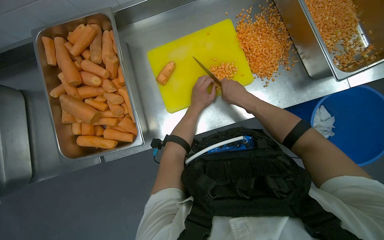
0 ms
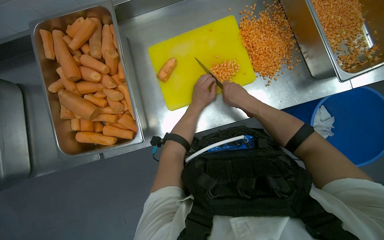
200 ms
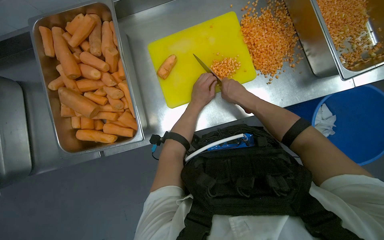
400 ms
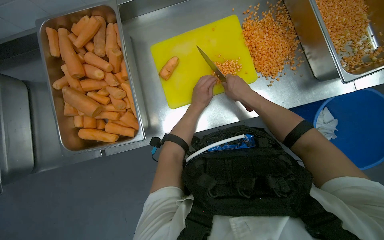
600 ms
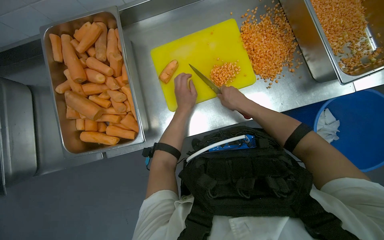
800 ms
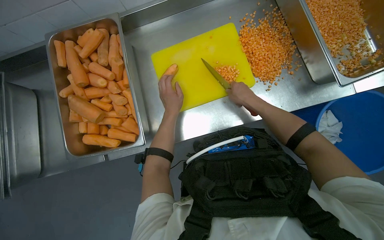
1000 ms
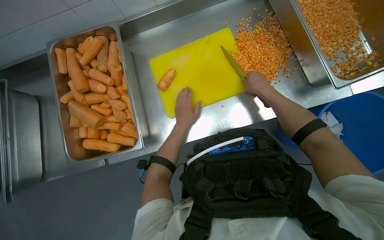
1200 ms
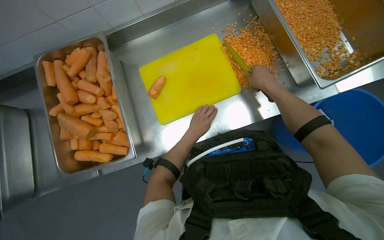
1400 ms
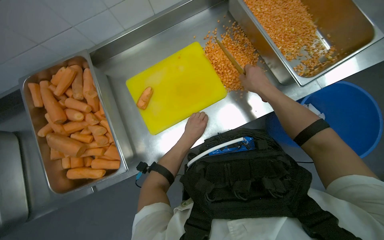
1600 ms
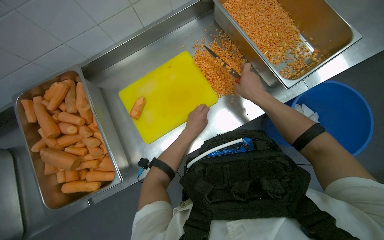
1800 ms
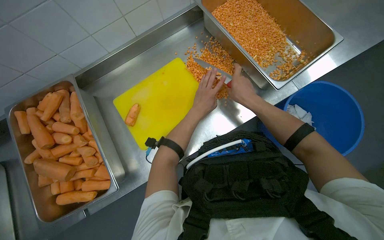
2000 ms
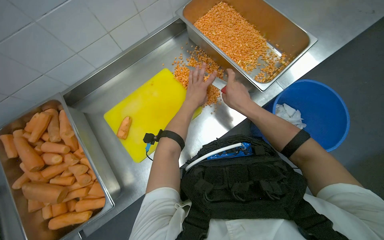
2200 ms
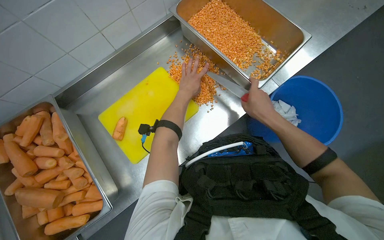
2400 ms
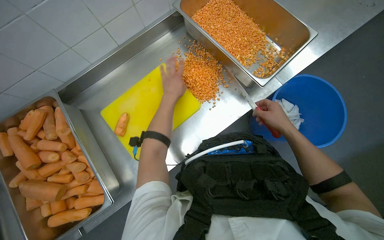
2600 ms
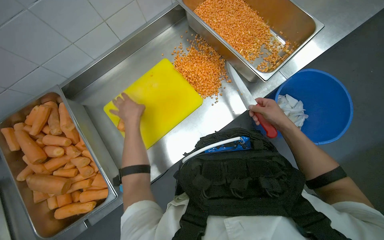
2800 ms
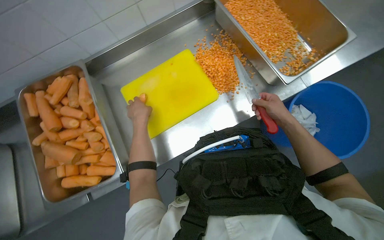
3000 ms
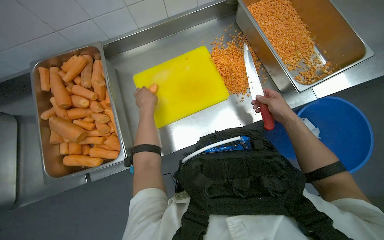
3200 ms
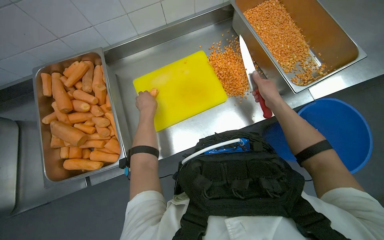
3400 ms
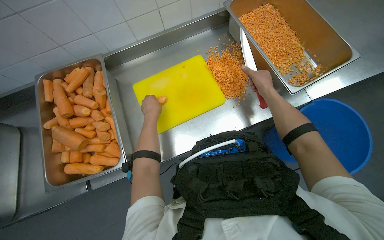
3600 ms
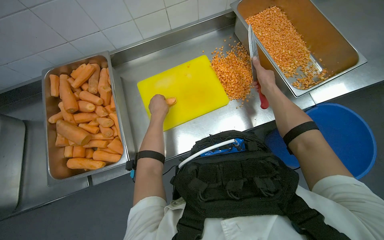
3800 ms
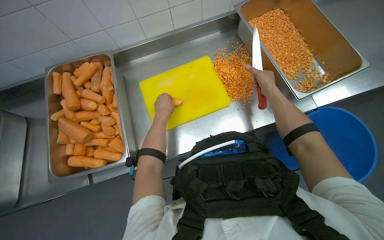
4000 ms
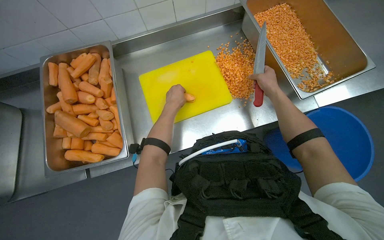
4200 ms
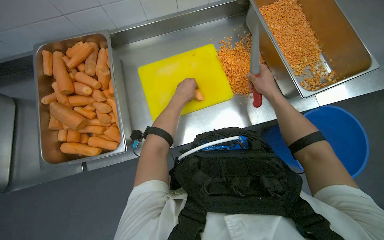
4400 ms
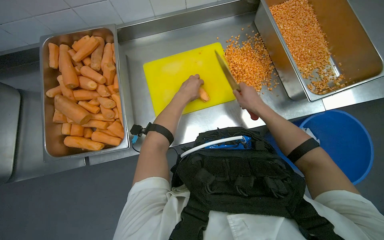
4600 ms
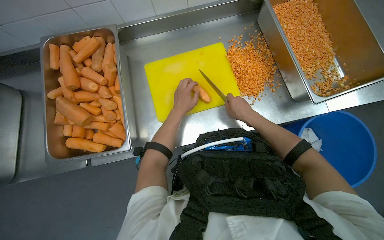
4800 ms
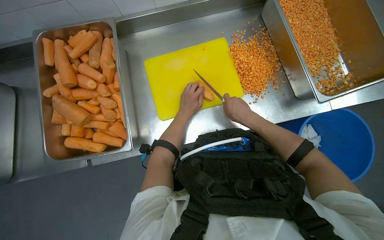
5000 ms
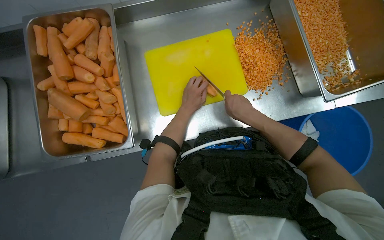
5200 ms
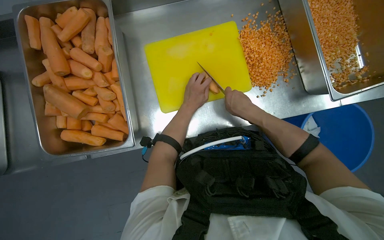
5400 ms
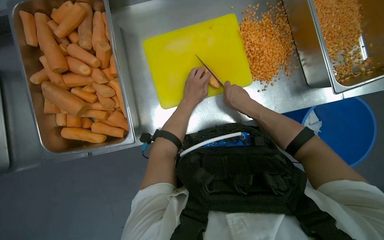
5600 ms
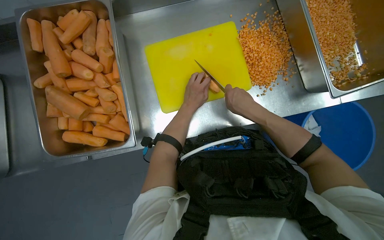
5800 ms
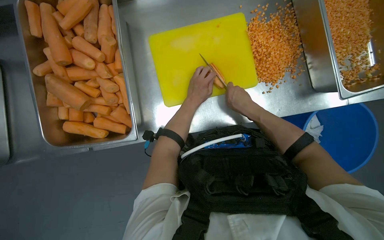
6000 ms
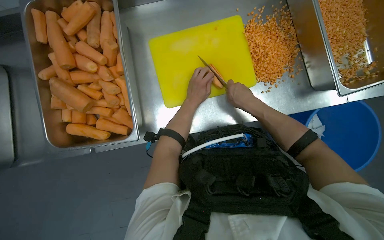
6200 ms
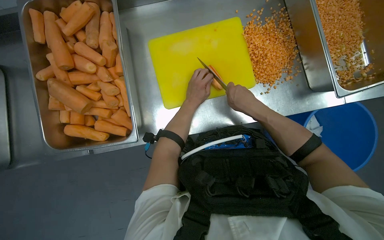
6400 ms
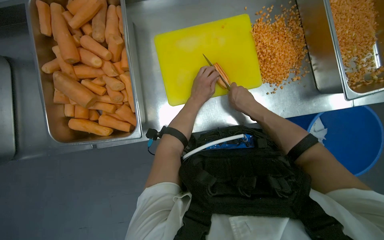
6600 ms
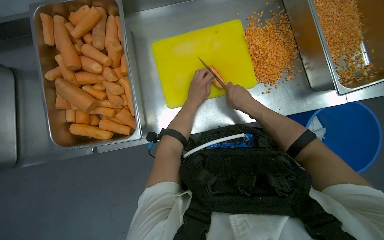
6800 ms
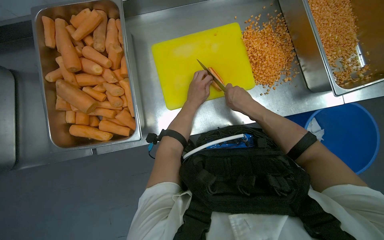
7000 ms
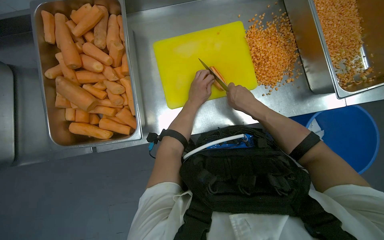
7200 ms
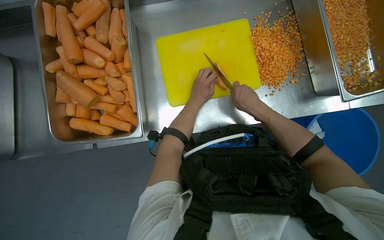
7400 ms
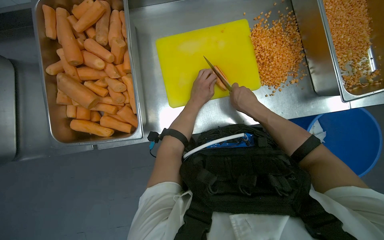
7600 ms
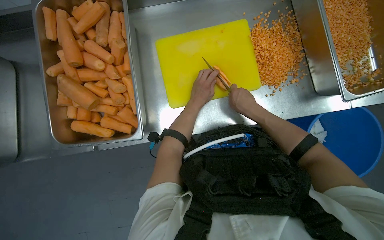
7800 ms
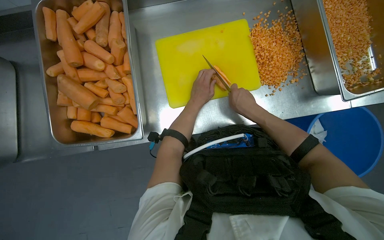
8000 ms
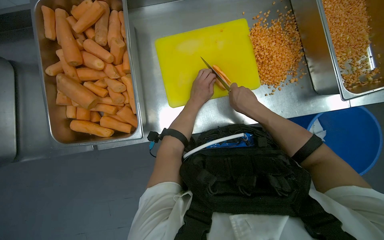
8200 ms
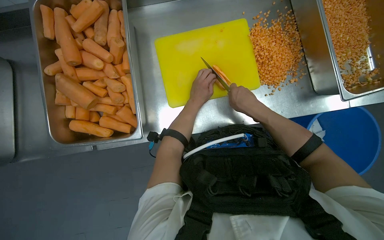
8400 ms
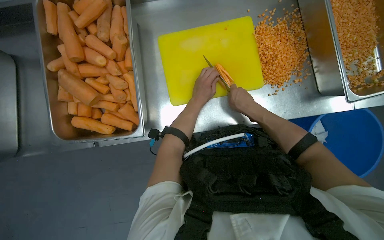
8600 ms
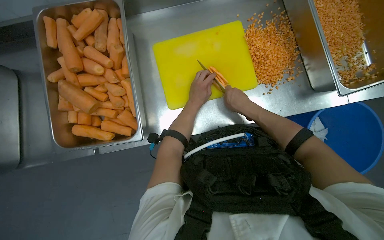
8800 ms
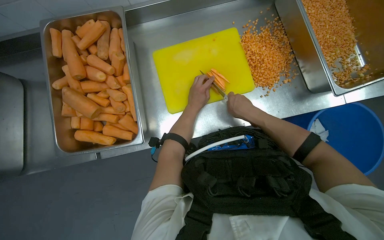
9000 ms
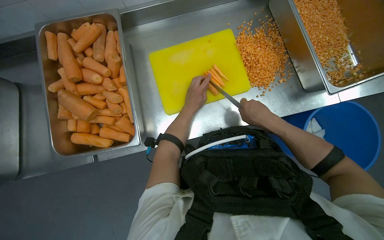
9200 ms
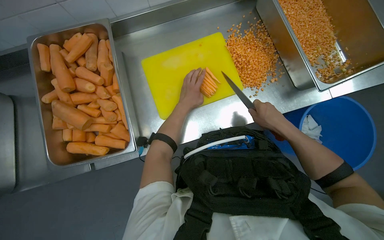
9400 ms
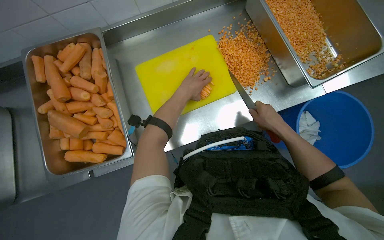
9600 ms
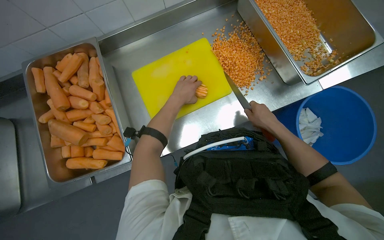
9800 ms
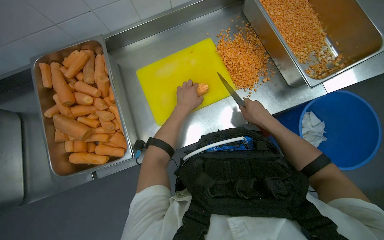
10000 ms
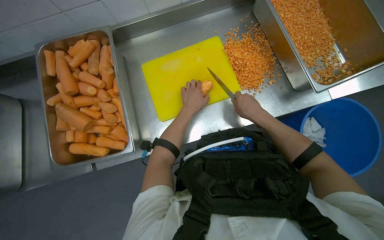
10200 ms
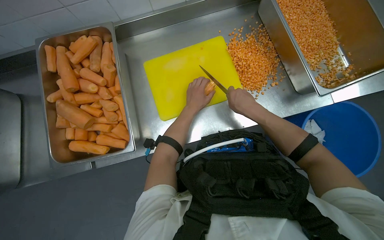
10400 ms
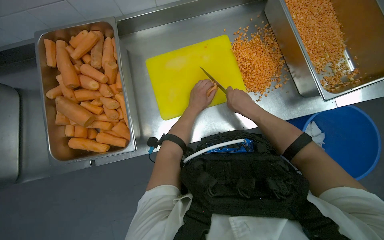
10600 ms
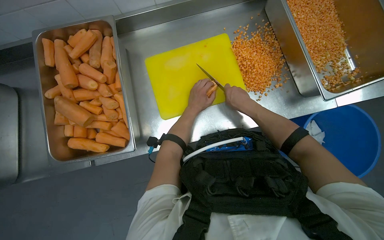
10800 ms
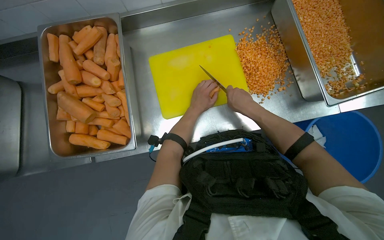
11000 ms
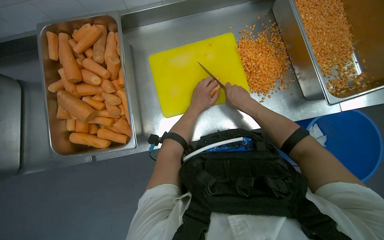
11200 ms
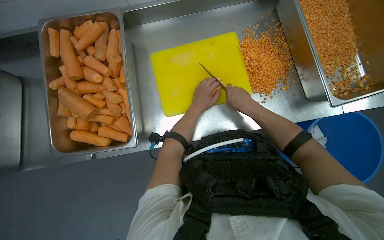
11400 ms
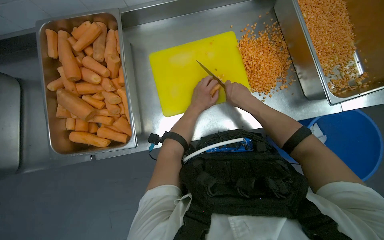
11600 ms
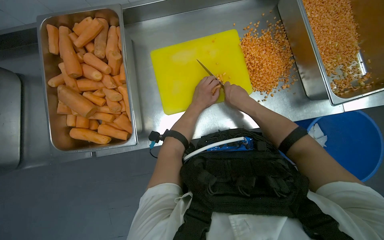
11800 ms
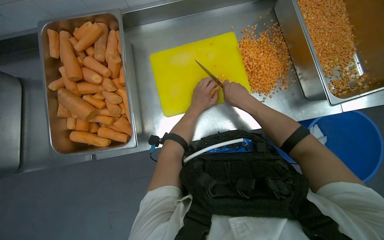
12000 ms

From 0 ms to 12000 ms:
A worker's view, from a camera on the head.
Job: preparing food.
The whole recording: Dicing carrots on cutting board. The worker continues dicing carrots on a yellow cutting board and pushes the diced pieces into a metal tray.
From 0 ms to 1600 ms: The right hand shifts roughly 15 cm to the right.
From 1600 ms to 3000 ms: The left hand travels to the left by approximately 15 cm; the right hand shifts some 15 cm to the right and down the picture.
From 3000 ms to 4400 ms: The left hand travels to the right by some 10 cm. Meanwhile the right hand travels up the picture by about 10 cm.
From 4400 ms to 6000 ms: The wearer looks approximately 15 degrees further downward. The right hand heads to the left, covering some 20 cm.
From 6000 ms to 9000 ms: The hands make small movements and keep their place.
From 10400 ms to 12000 ms: The hands are busy where they are.

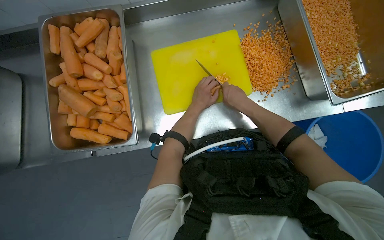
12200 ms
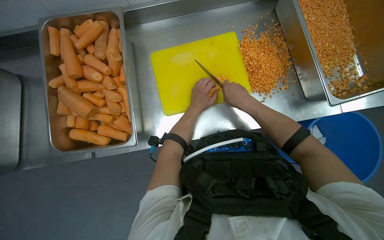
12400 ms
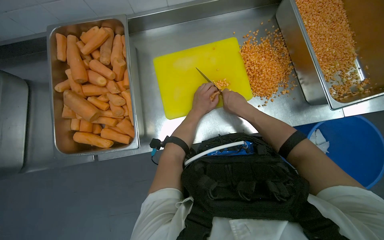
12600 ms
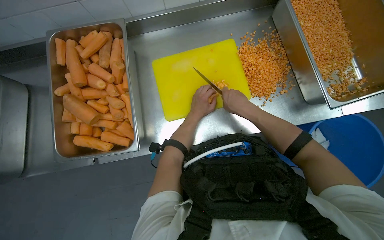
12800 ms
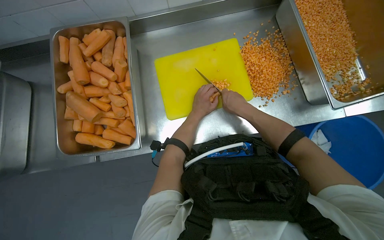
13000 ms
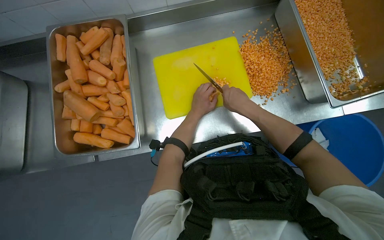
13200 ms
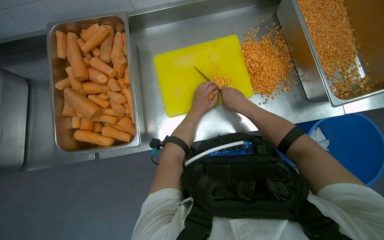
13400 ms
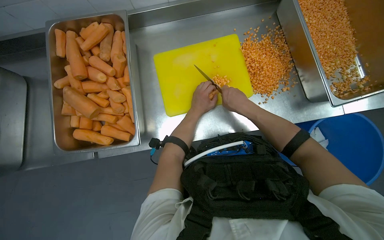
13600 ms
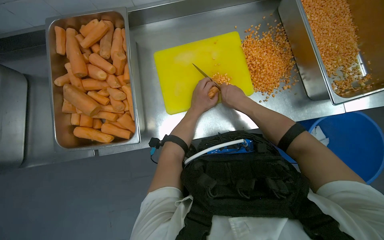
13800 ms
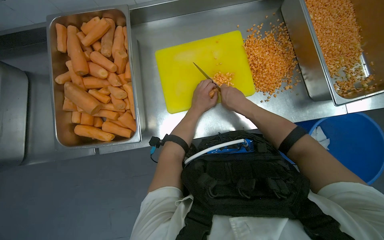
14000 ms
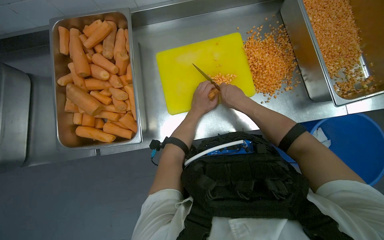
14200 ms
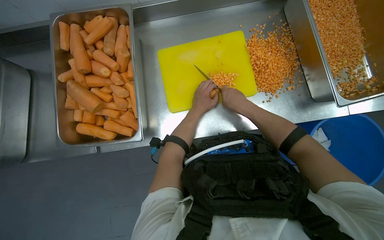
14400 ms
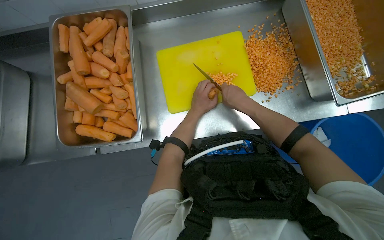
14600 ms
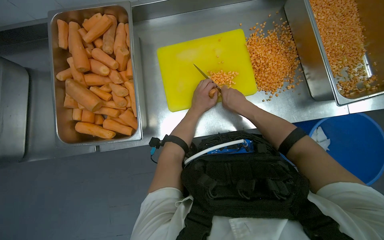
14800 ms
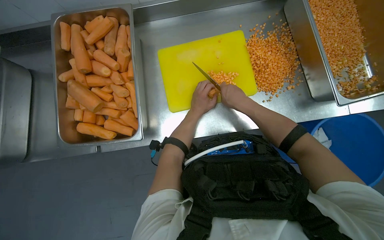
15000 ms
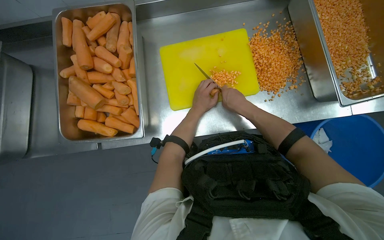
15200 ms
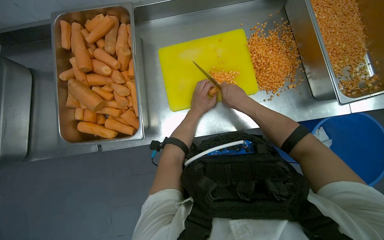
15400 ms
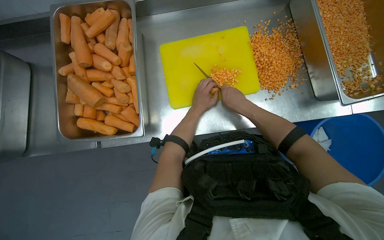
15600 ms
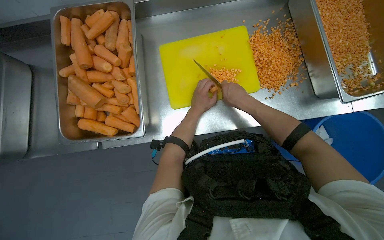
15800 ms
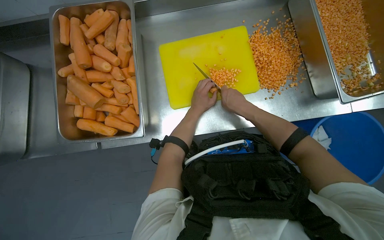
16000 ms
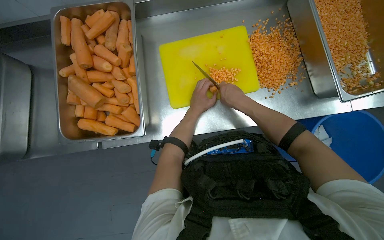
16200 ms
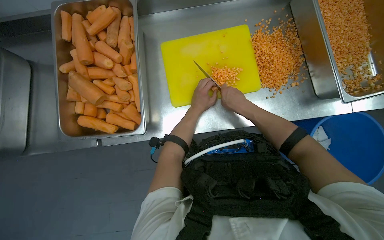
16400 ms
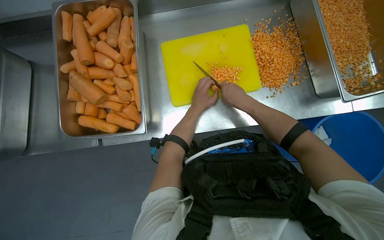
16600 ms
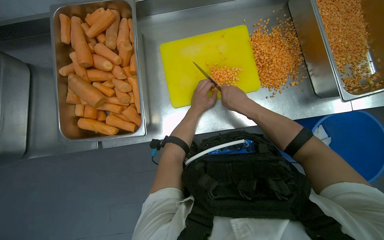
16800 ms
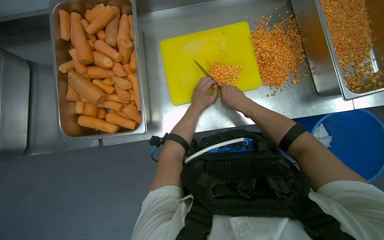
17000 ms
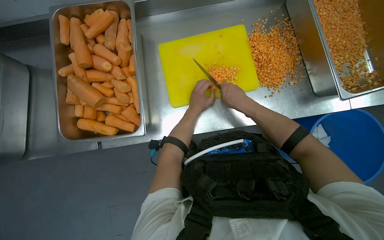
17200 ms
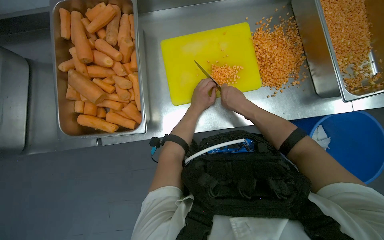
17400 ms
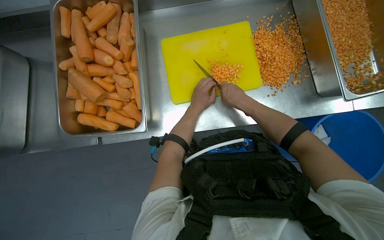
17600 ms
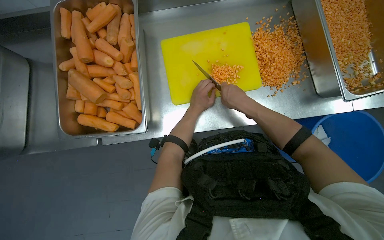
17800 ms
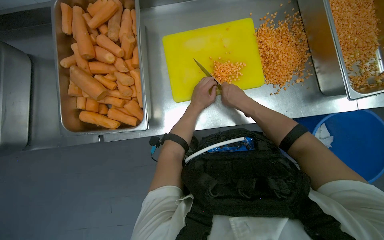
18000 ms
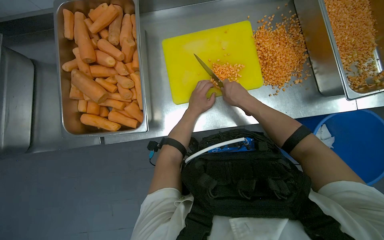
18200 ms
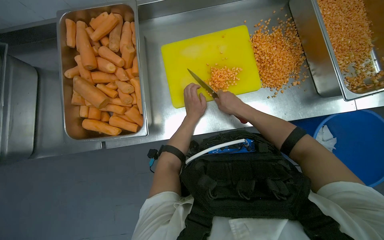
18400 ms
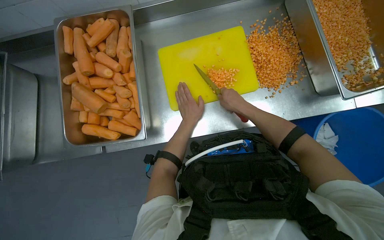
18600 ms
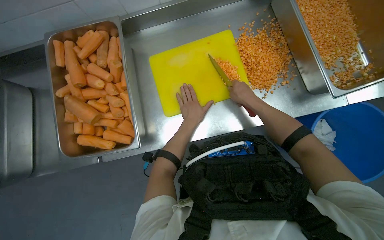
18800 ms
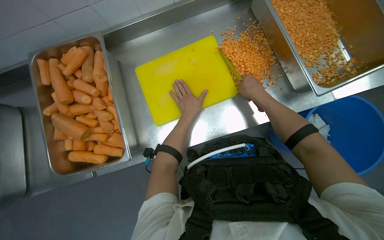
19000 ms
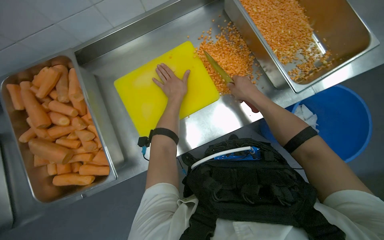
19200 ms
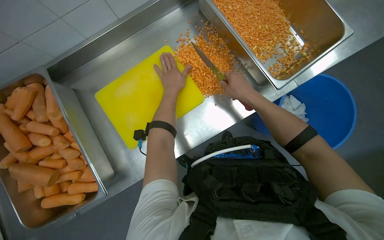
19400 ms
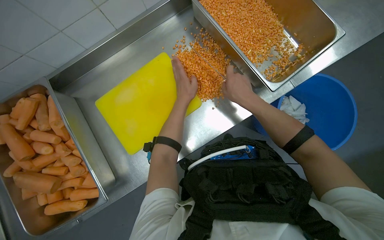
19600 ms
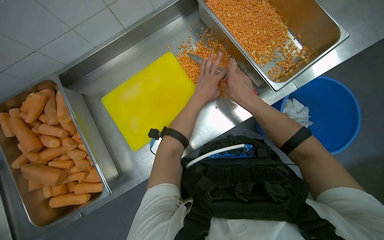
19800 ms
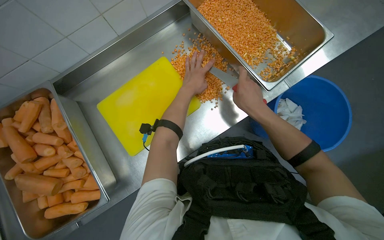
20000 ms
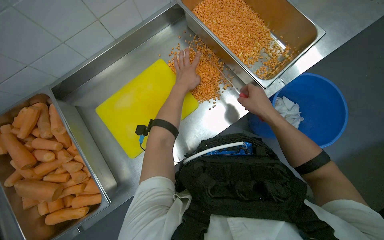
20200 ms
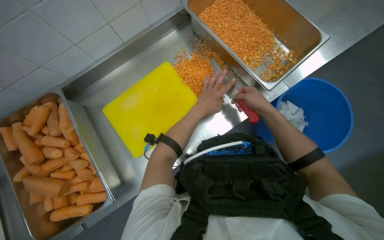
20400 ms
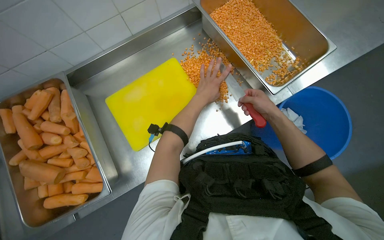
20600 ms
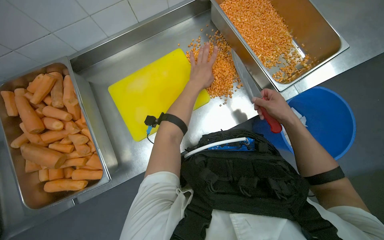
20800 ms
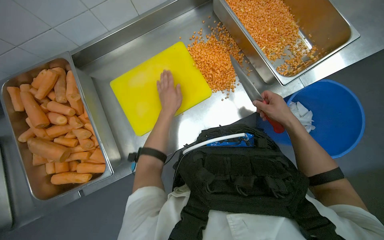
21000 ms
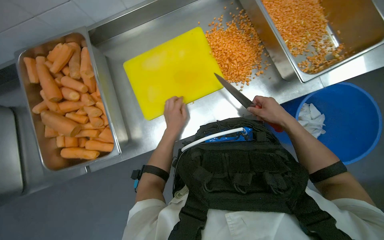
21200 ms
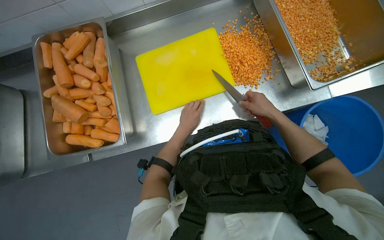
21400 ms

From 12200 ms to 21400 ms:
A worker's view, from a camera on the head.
Job: preparing food.
The whole recording: Dicing carrots on cutting board. The worker continues dicing carrots on a yellow cutting board and pushes the diced pieces into a metal tray.
From 12200 ms to 18400 ms: The hands make small movements and keep their place.
From 18400 ms to 19800 ms: The left hand goes some 20 cm up the picture.
From 19800 ms to 21400 ms: The left hand travels down the picture and to the left by roughly 25 cm.
